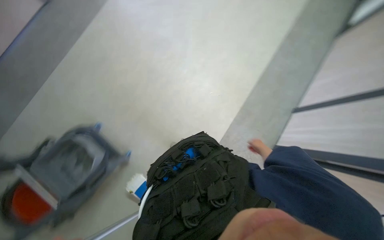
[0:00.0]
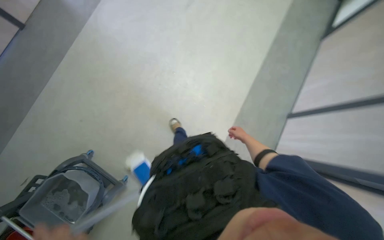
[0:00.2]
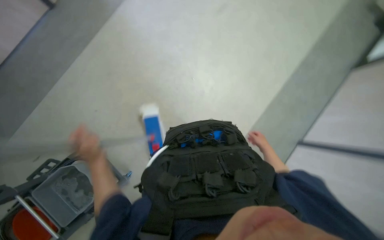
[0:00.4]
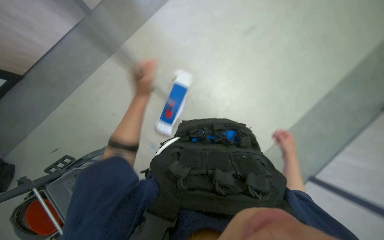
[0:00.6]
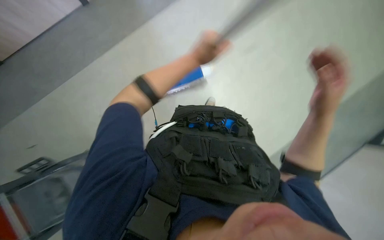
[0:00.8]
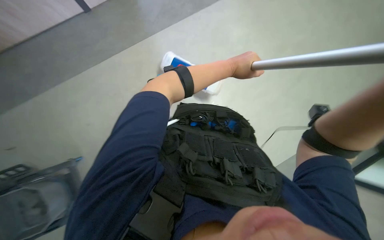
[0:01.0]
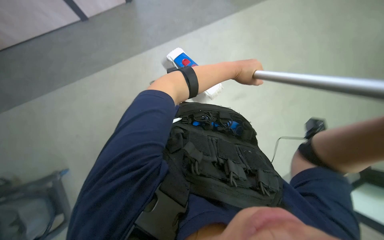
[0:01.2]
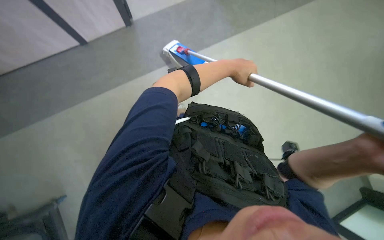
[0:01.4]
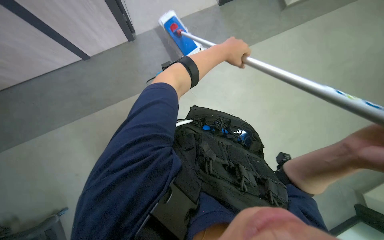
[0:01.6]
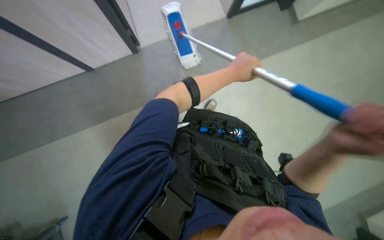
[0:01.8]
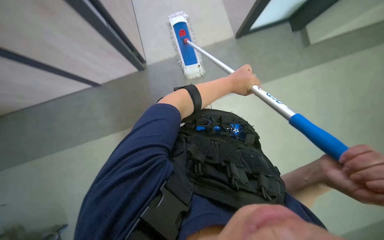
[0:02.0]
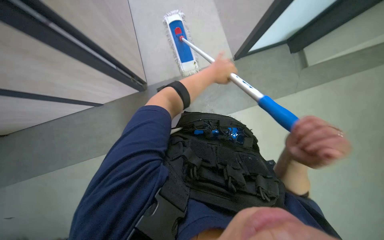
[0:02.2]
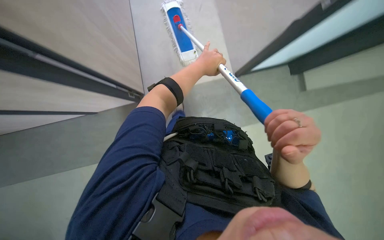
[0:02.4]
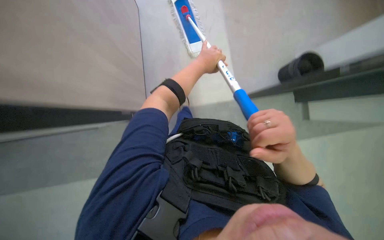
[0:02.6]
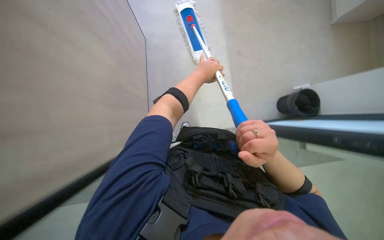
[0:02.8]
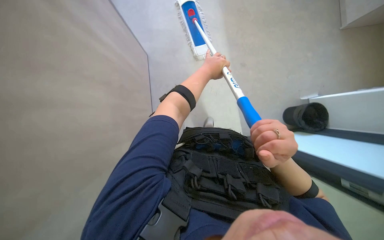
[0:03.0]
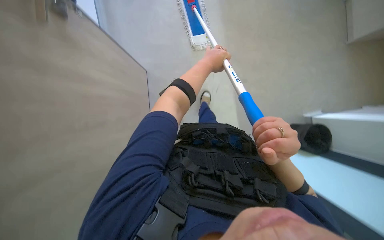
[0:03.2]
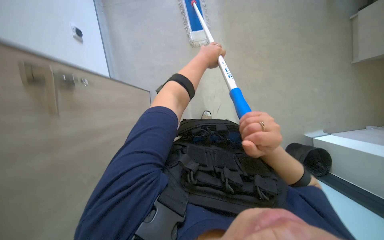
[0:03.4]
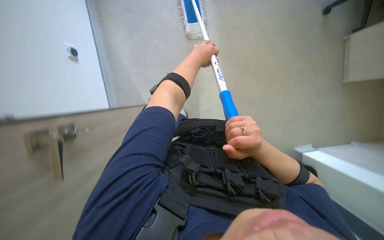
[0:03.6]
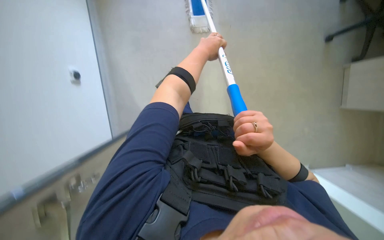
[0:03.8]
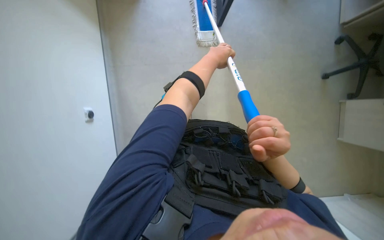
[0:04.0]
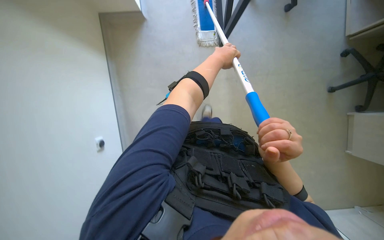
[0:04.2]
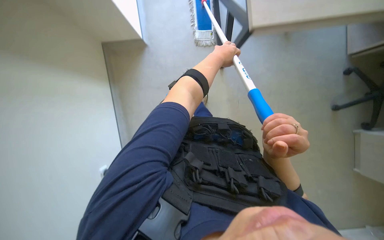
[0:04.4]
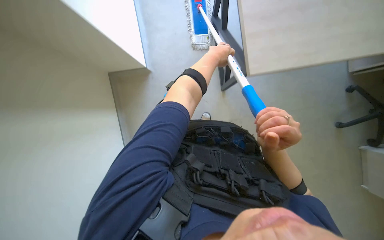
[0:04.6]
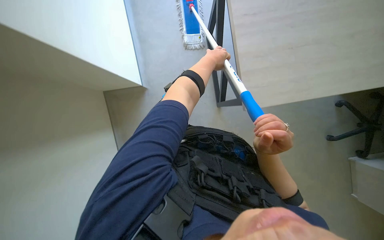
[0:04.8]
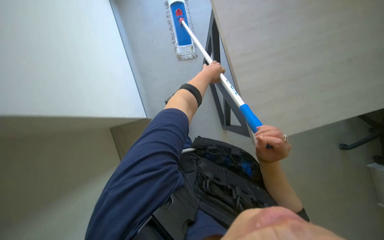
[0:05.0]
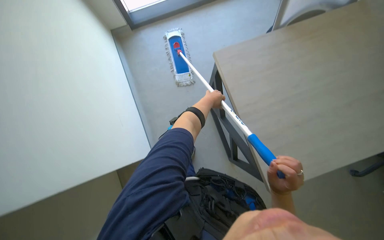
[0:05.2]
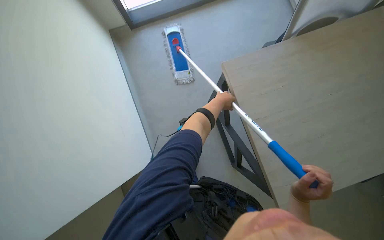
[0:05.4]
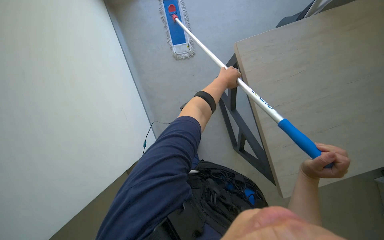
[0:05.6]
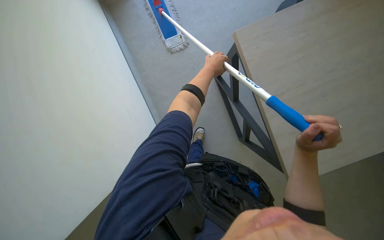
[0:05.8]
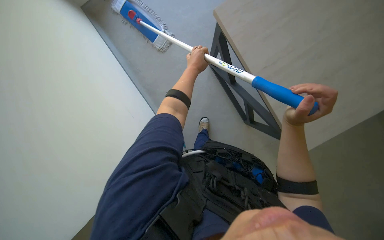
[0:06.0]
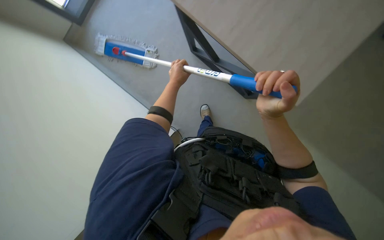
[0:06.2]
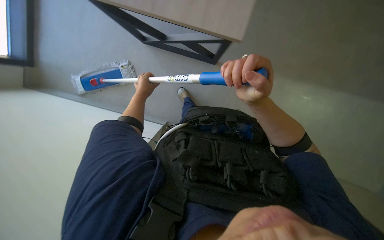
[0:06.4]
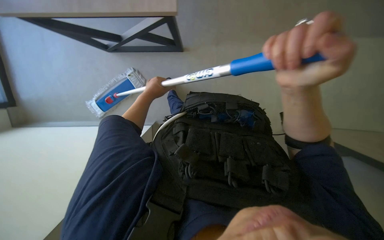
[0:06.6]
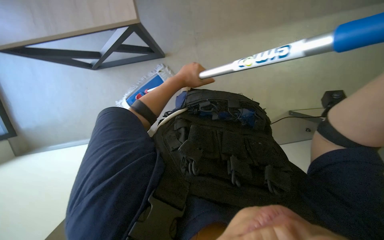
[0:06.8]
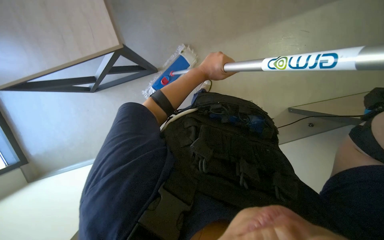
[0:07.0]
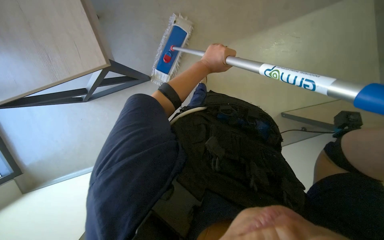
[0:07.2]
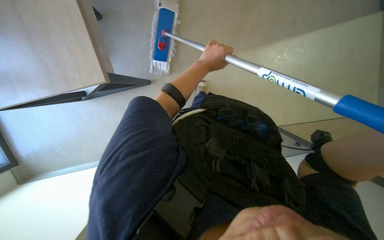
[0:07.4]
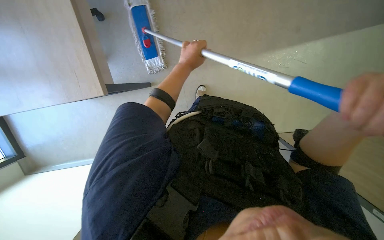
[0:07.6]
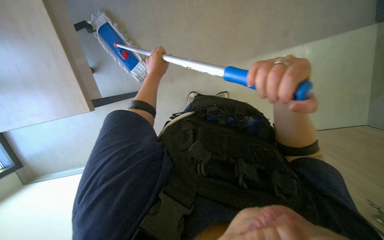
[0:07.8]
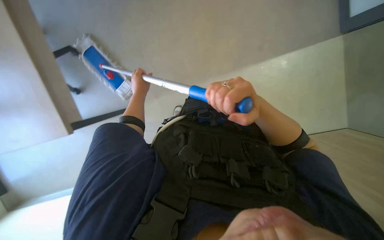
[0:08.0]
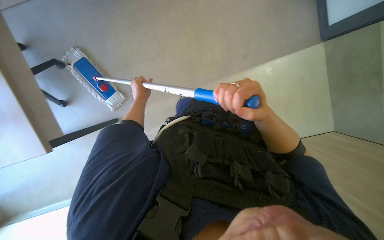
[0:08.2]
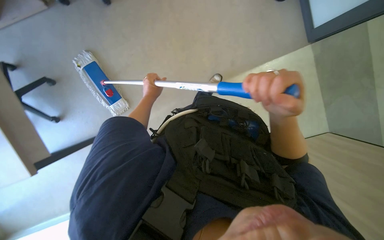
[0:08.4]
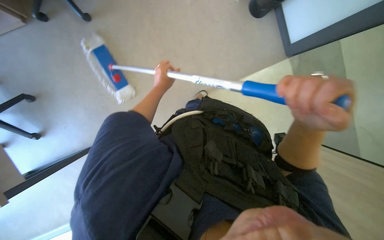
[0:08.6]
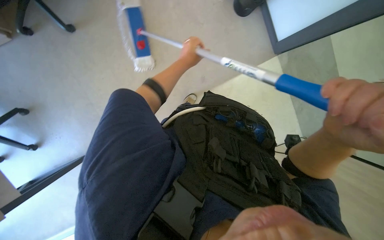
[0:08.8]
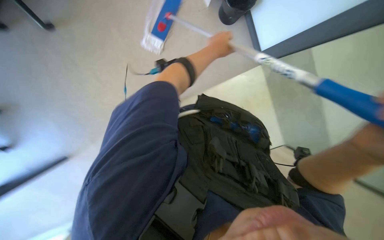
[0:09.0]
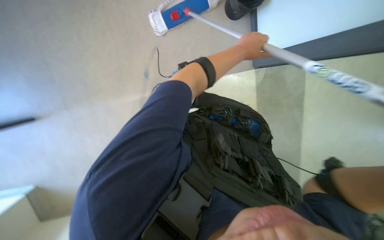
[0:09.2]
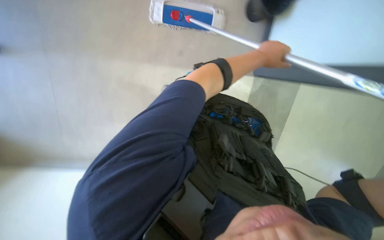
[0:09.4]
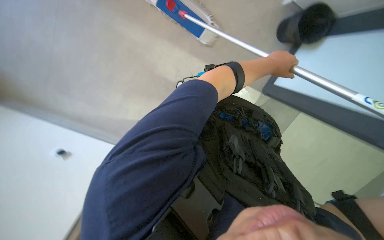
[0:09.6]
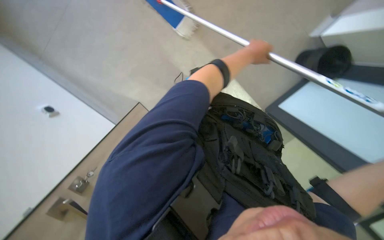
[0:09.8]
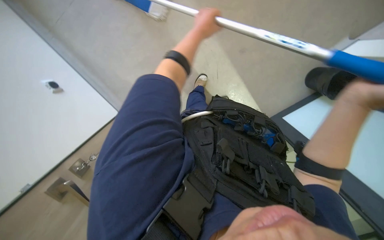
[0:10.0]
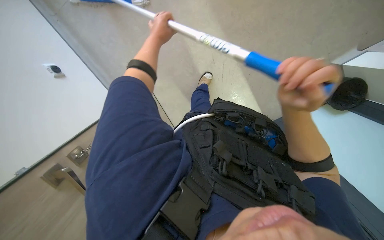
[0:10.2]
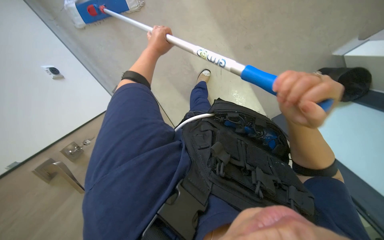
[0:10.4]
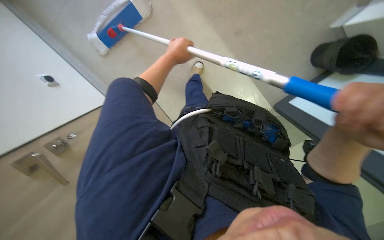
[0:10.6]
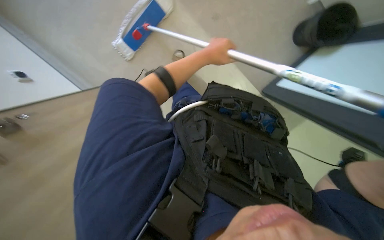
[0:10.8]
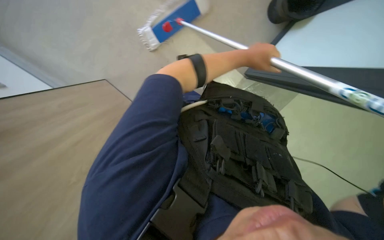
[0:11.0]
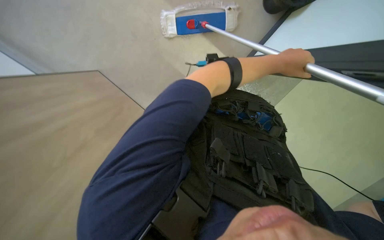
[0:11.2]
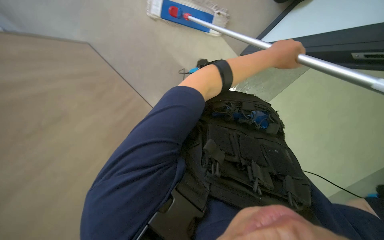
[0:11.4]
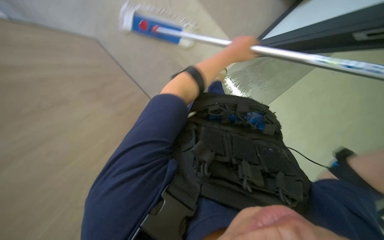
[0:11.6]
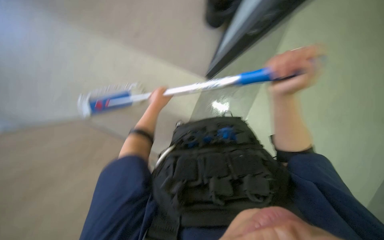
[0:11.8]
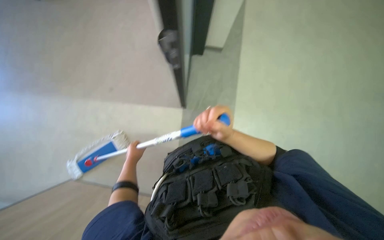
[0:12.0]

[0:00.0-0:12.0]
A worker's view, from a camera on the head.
Job: mopping floor.
The whole recording: Mopping office floor. The worker mops the office floor using a mop and bucket. The worker mops the office floor, periodically wringing and adjusting the mop.
0:03.0 to 0:04.4: The view tips upward by approximately 30 degrees. The left hand travels up the picture by approximately 10 cm.
0:04.4 to 0:06.0: The view tips upward by about 15 degrees.
0:06.0 to 0:07.6: The scene rotates counterclockwise by about 30 degrees. The left hand travels to the left and back again, about 10 cm each way.
0:07.6 to 0:09.0: The view tips upward by approximately 15 degrees. The left hand moves roughly 15 cm to the left and comes back.
0:09.0 to 0:10.4: The left hand heads to the left, covering roughly 20 cm.

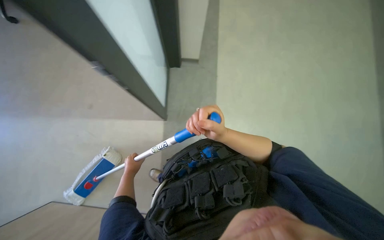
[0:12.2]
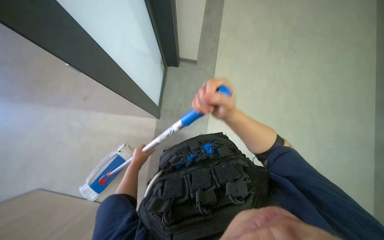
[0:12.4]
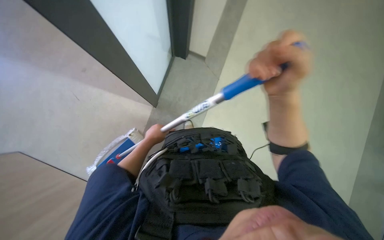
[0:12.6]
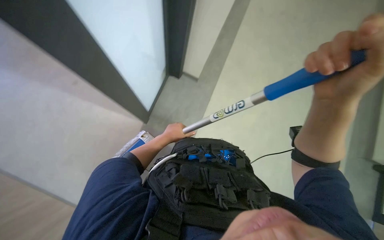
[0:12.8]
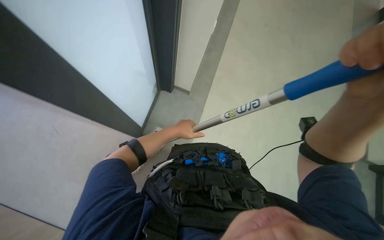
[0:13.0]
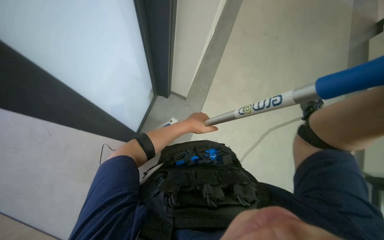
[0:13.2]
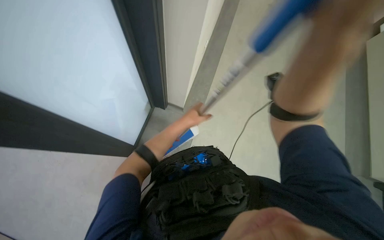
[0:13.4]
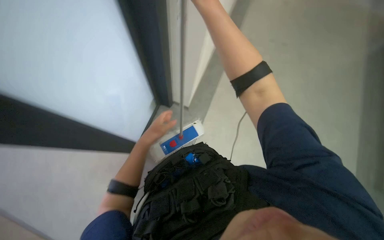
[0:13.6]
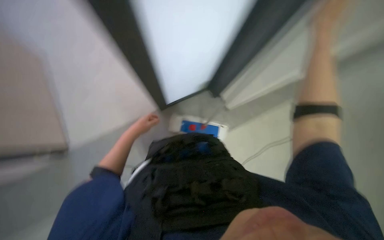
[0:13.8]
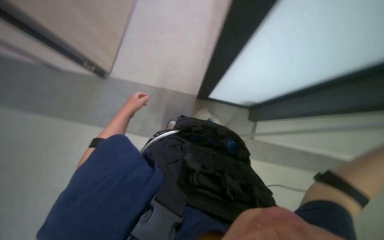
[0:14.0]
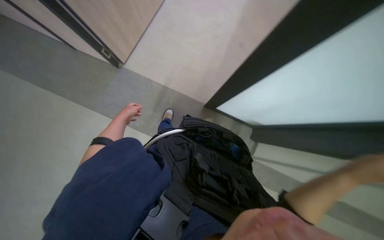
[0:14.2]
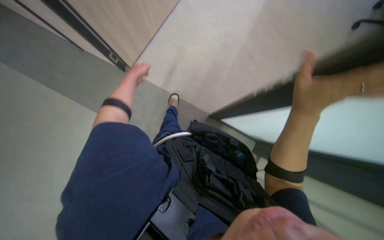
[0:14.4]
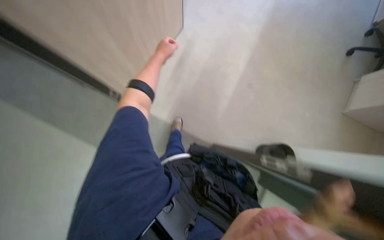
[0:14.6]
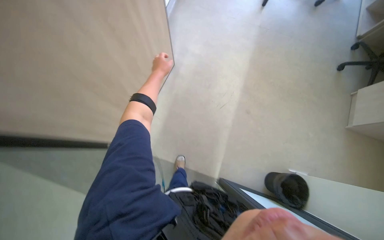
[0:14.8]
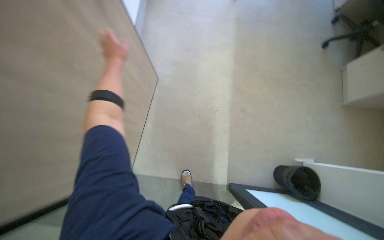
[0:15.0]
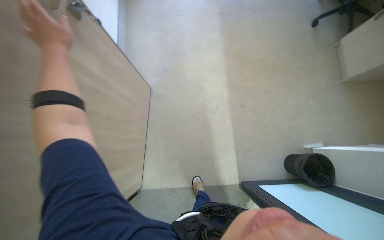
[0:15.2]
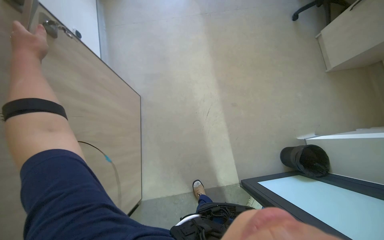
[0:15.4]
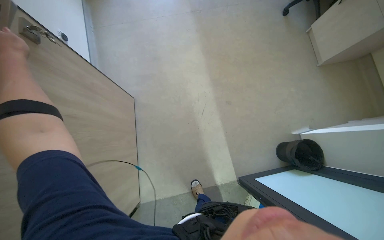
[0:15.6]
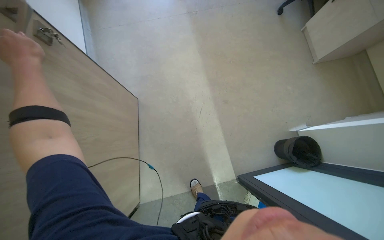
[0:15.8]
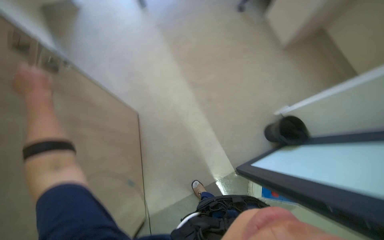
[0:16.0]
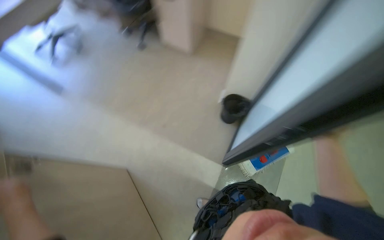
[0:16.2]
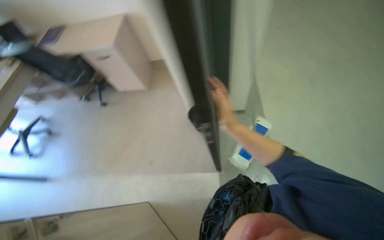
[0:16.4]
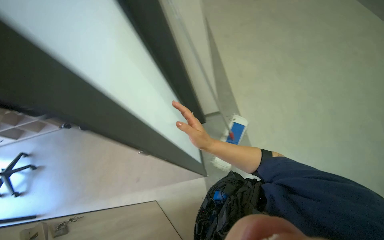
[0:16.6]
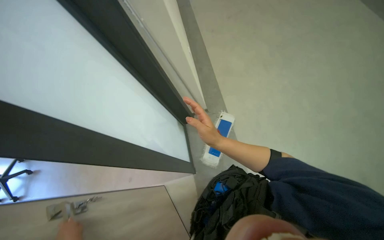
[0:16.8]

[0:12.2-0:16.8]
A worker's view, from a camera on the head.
Job: mopping floor.
The whole recording: Mopping office floor. The worker mops the office floor using a mop and bucket. The worker mops the office floor, periodically wringing and adjusting the mop.
0:12.2 to 0:13.8: The left hand goes roughly 25 cm up the picture, and travels to the right and back again, about 25 cm each way.
0:13.8 to 0:15.2: The view tips upward by approximately 25 degrees.
0:15.2 to 0:16.8: The camera is carried approximately 50 cm. The wearer looks some 95 degrees further to the right. The camera pitches upward, by approximately 10 degrees.

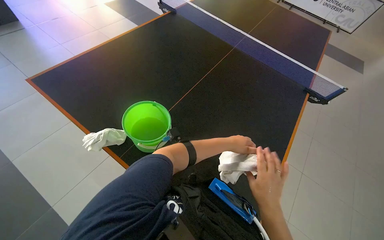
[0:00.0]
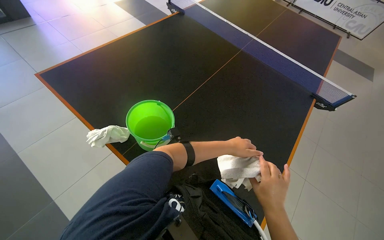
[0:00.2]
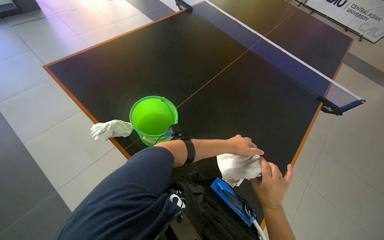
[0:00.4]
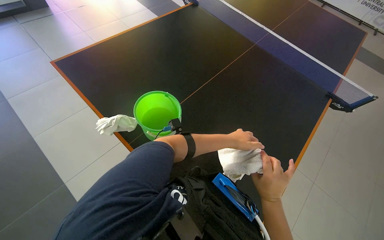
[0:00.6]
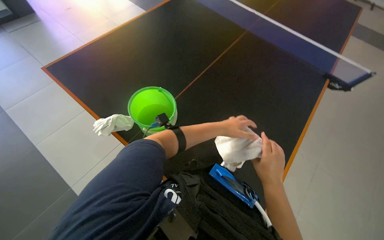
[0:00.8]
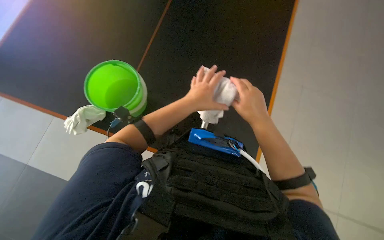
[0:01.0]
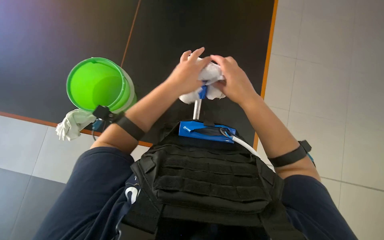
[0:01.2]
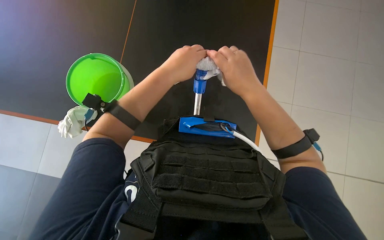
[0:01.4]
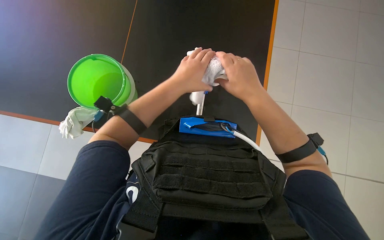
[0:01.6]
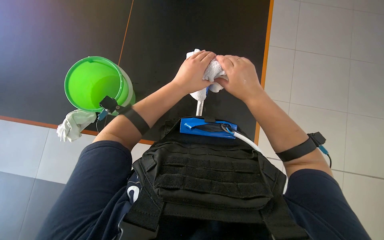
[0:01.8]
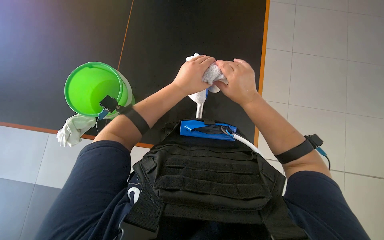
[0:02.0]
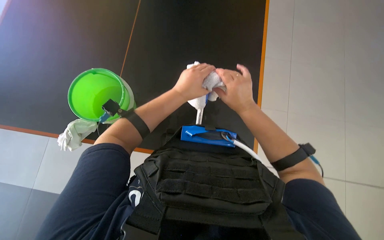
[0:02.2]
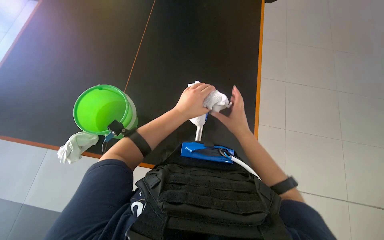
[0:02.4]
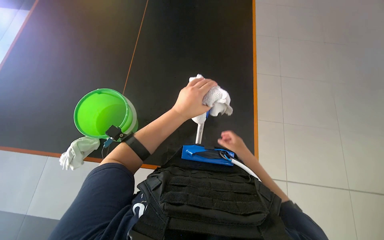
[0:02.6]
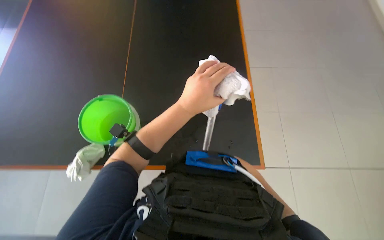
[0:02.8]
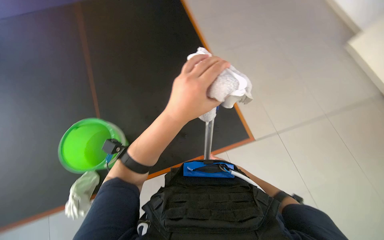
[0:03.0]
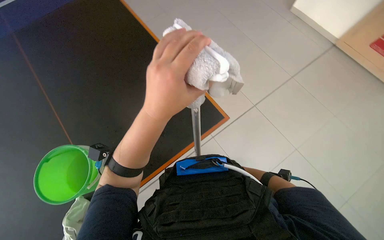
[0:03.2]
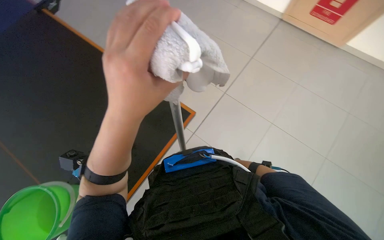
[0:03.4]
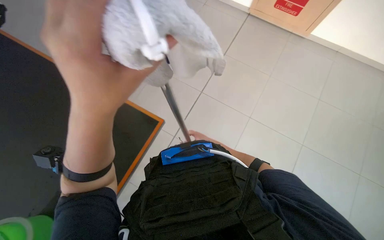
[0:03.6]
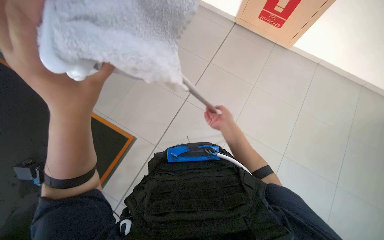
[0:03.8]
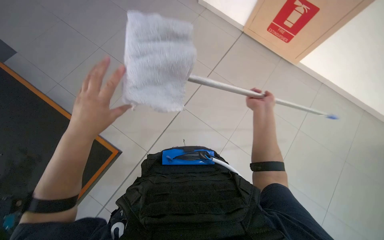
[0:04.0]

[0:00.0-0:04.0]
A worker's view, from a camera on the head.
Job: wiping surfaces.
The whole recording: Cleaning table surface with mop. The worker cleans the black table surface using a mop.
0:00.0 to 0:01.4: The wearer looks about 25 degrees further downward. Everything in view rotates some 30 degrees counterclockwise.
0:01.4 to 0:02.6: The wearer looks roughly 15 degrees further upward. The right hand heads farther from the camera and to the right, covering roughly 25 cm.
